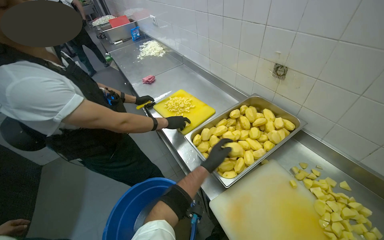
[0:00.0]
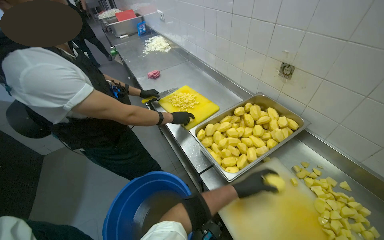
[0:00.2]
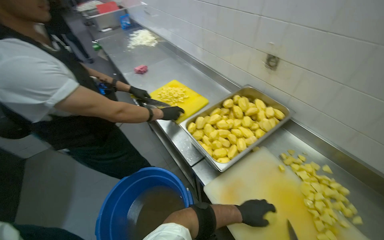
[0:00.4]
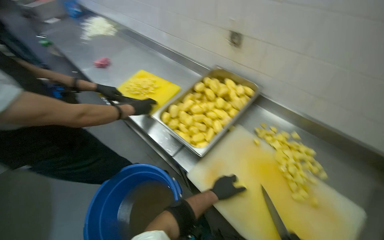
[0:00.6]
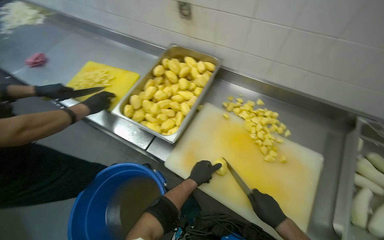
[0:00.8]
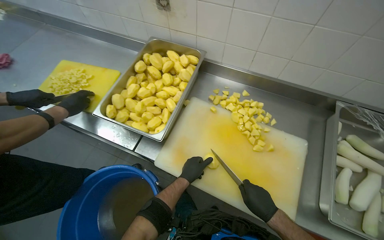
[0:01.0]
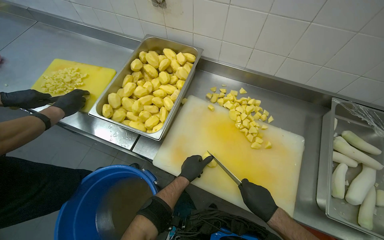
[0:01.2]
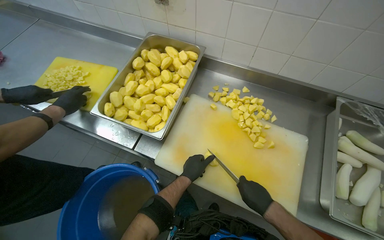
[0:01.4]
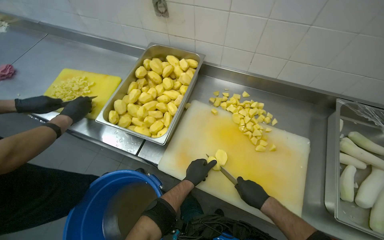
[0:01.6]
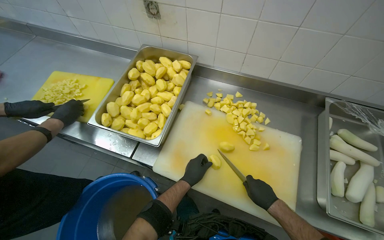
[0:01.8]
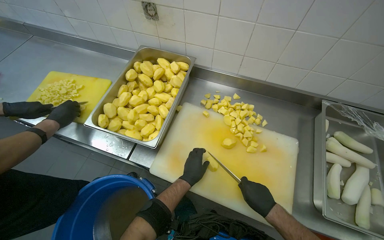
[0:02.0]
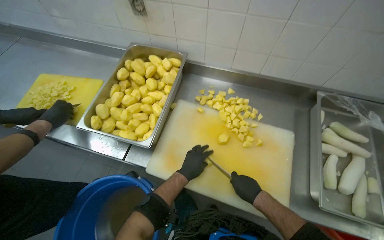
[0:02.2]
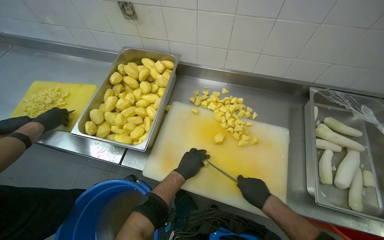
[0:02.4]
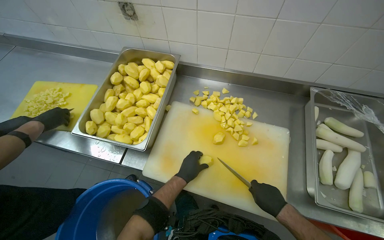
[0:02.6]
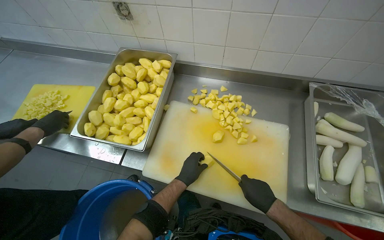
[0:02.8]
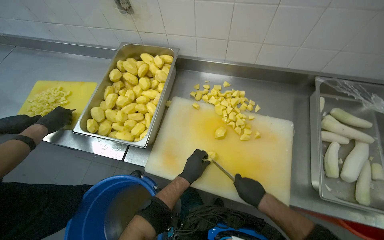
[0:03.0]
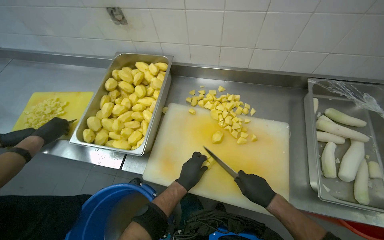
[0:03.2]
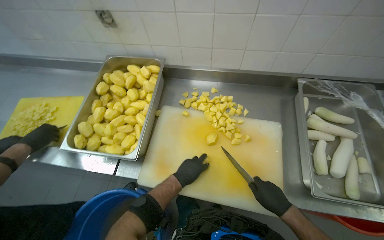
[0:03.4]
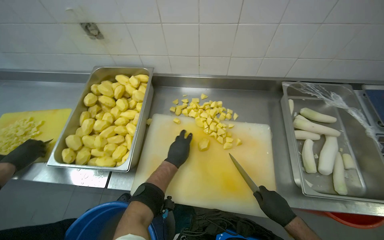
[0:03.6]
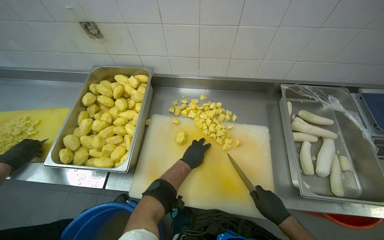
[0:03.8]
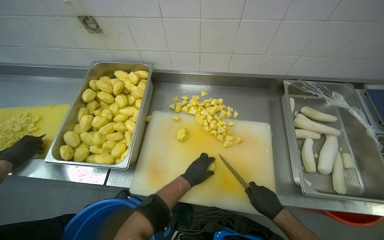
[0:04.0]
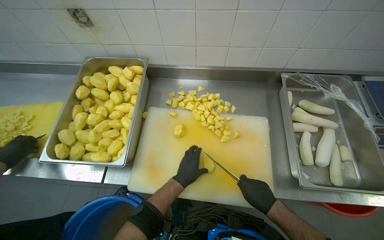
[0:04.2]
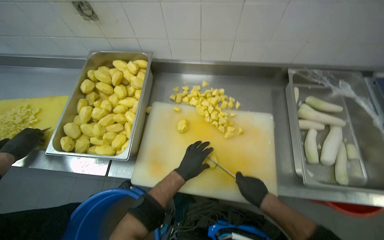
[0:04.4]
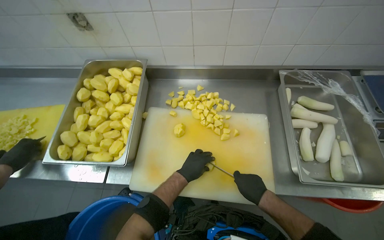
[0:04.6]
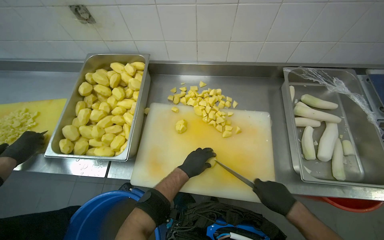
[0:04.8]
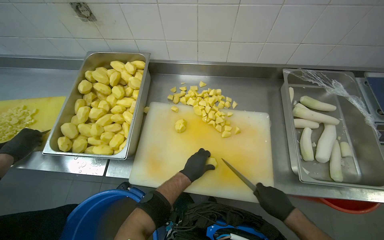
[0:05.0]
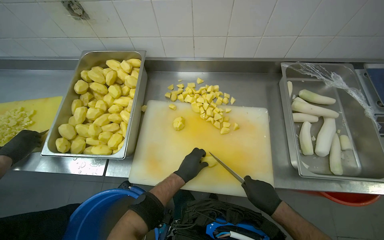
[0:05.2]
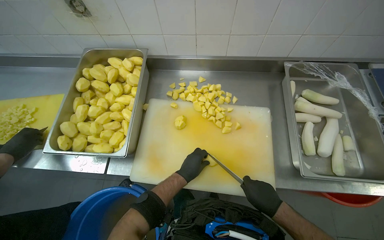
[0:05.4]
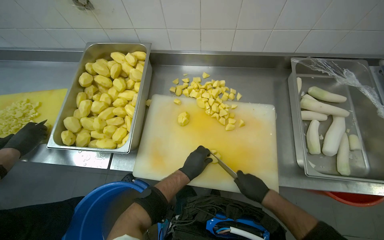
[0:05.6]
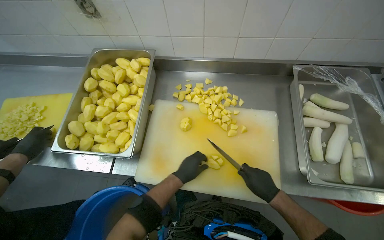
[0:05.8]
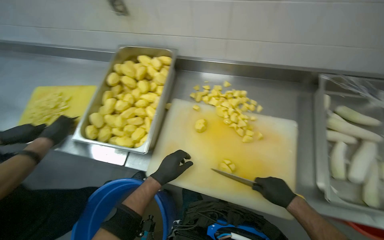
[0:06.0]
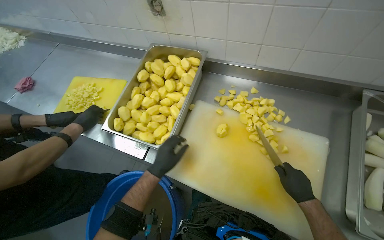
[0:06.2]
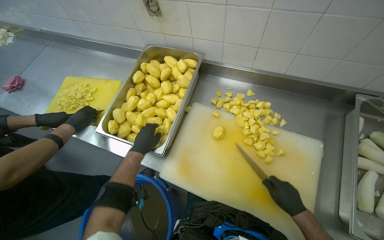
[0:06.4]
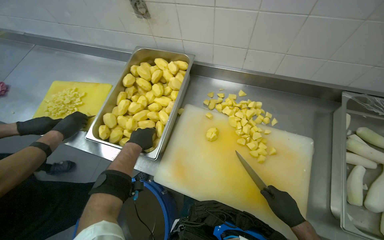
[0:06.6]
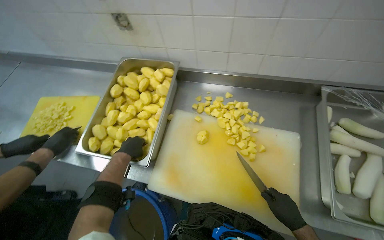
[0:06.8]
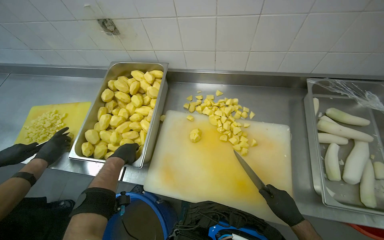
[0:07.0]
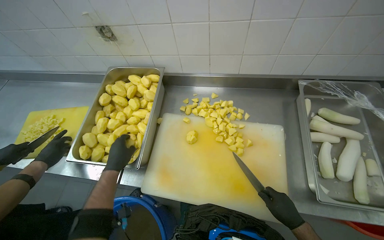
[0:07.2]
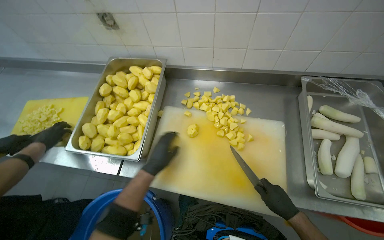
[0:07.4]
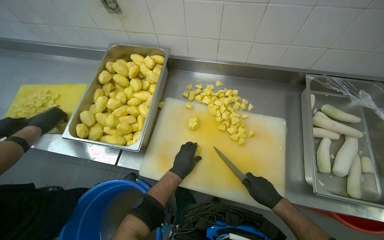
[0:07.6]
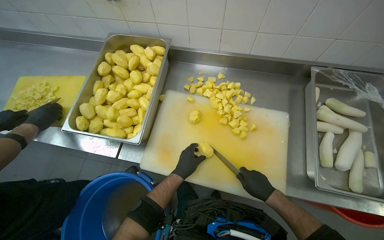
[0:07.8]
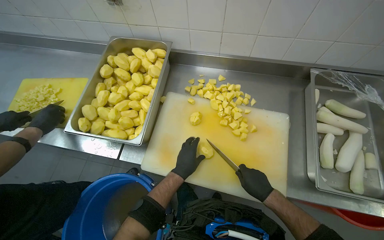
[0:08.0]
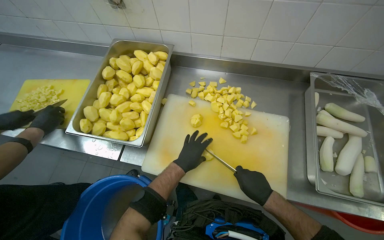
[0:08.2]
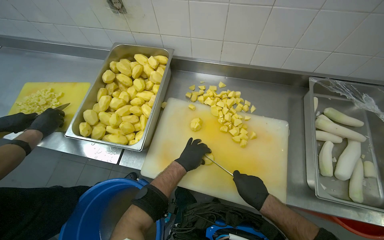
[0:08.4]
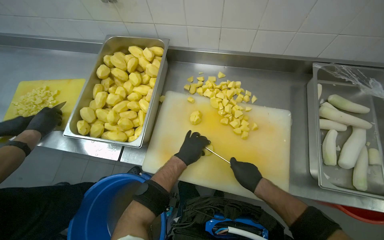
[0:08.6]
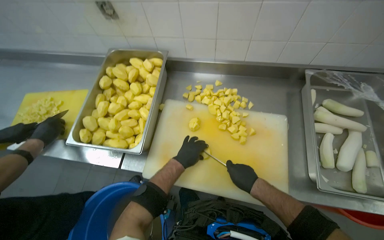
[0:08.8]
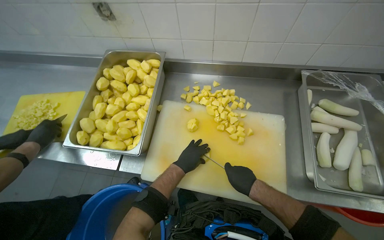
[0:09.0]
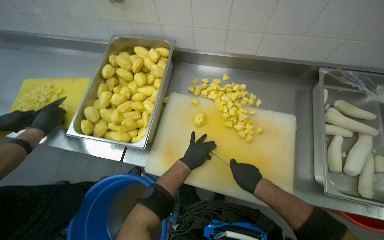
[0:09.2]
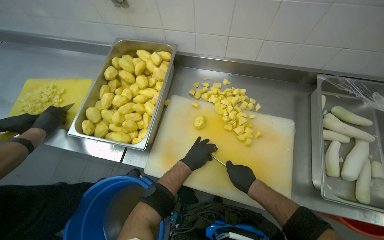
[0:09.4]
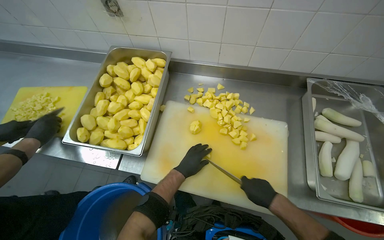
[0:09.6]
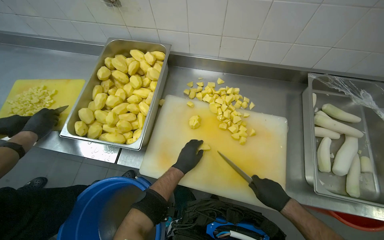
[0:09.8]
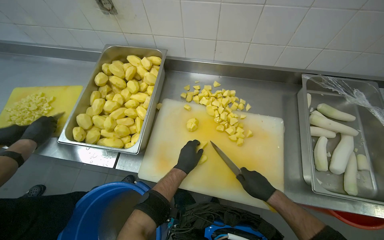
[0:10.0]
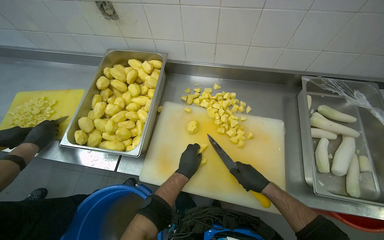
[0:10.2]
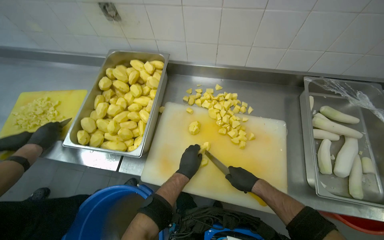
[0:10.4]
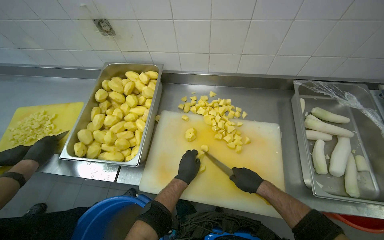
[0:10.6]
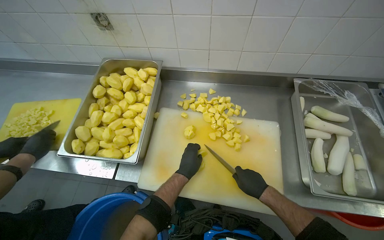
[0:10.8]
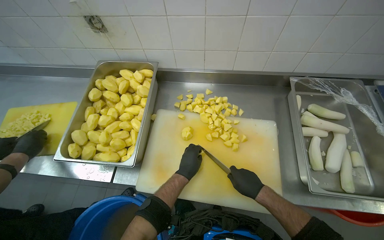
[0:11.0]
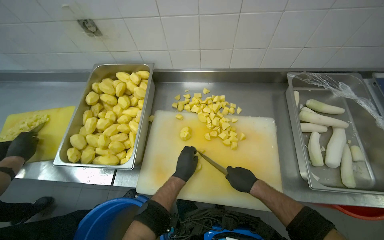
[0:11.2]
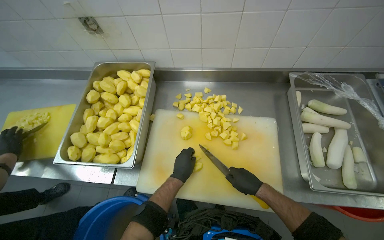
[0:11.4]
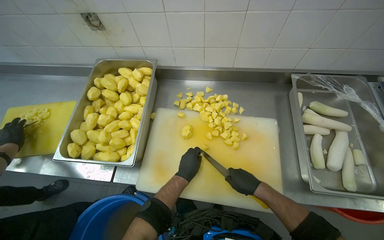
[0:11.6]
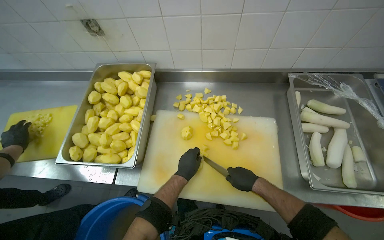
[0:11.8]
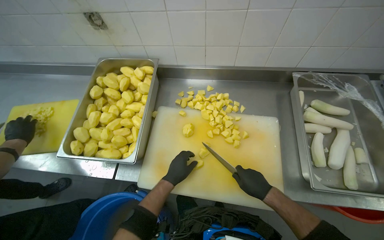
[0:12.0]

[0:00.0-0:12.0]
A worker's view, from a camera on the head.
Job: preparing food.
The whole recording: Cutting potatoes into pieces. The worker dices peeled potatoes into smaller pieces on a cutting board.
0:00.0 to 0:01.6: The head rotates approximately 35 degrees to the right. The view tips downward by about 15 degrees.
0:04.4 to 0:06.0: The left hand moves to the left, some 10 cm.
0:06.0 to 0:07.6: The left hand goes to the left and returns, about 10 cm each way.
0:07.6 to 0:09.0: The right hand is displaced to the left by roughly 10 cm.
0:10.4 to 0:12.0: The hands work in one place, with small movements.

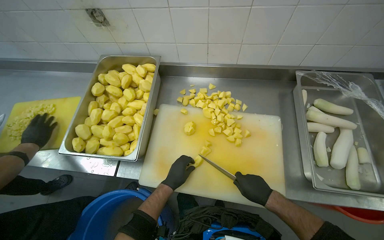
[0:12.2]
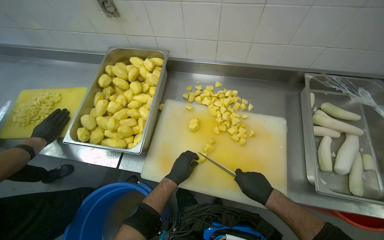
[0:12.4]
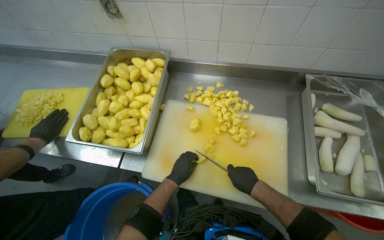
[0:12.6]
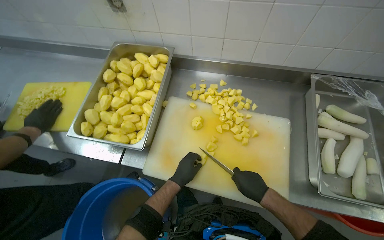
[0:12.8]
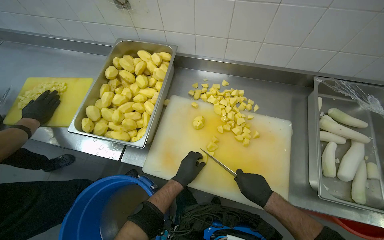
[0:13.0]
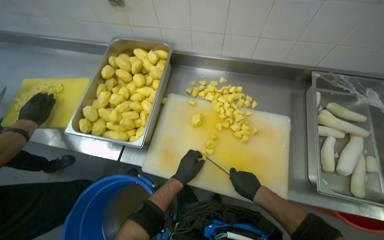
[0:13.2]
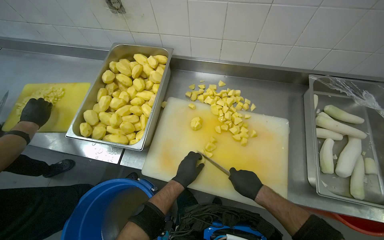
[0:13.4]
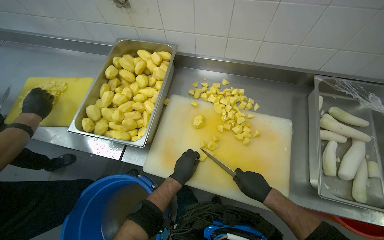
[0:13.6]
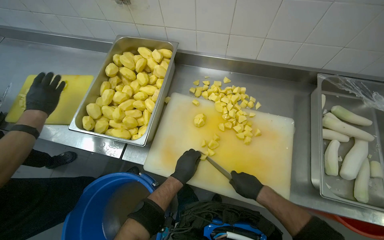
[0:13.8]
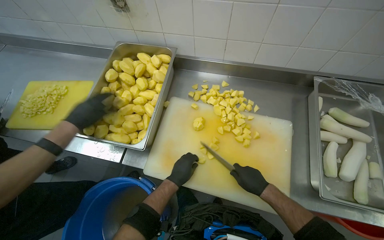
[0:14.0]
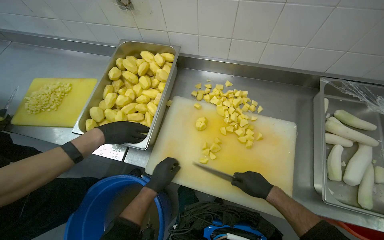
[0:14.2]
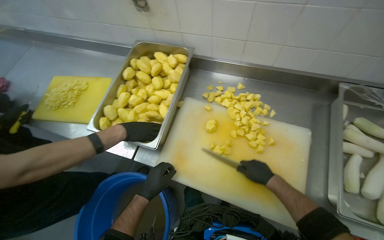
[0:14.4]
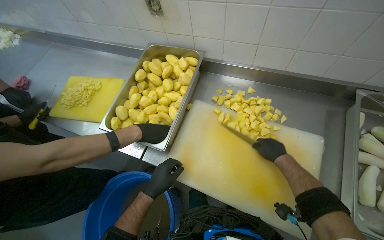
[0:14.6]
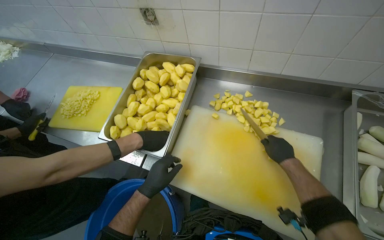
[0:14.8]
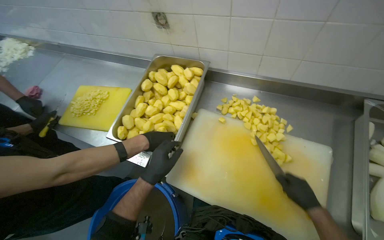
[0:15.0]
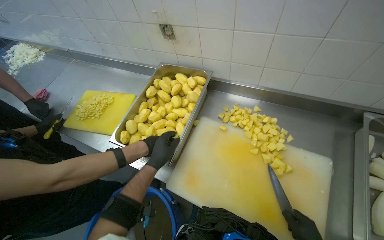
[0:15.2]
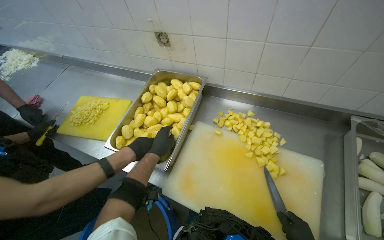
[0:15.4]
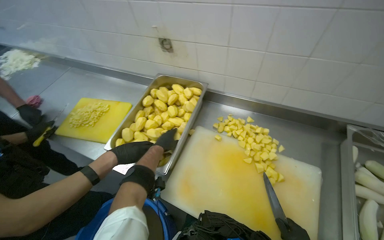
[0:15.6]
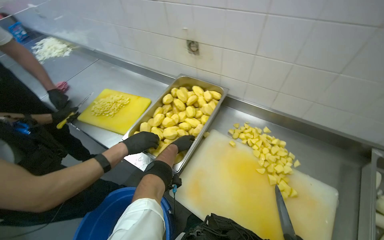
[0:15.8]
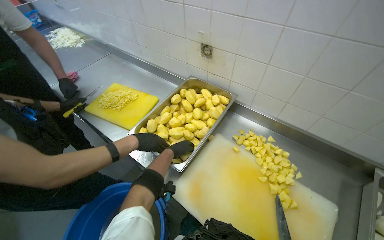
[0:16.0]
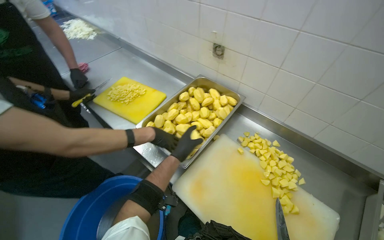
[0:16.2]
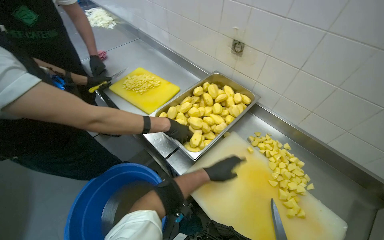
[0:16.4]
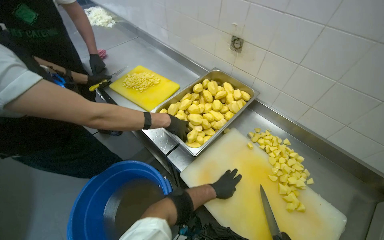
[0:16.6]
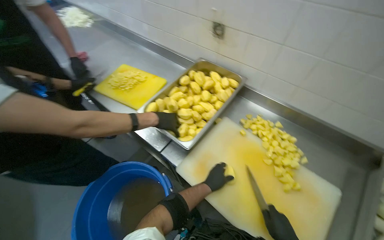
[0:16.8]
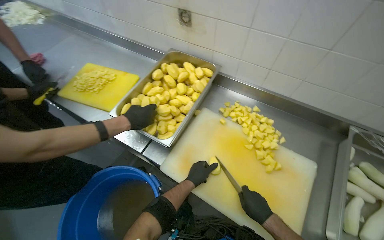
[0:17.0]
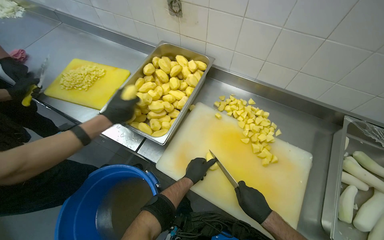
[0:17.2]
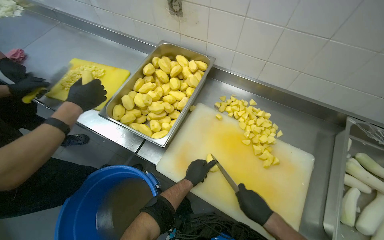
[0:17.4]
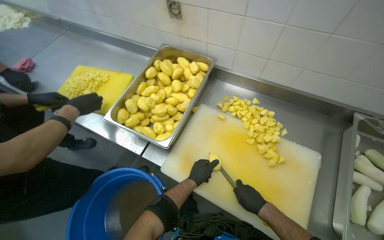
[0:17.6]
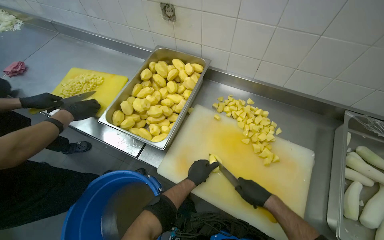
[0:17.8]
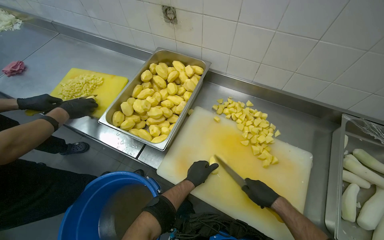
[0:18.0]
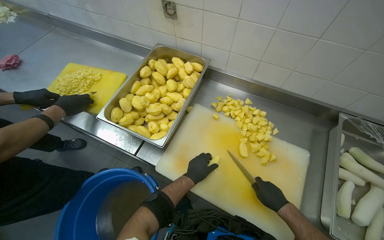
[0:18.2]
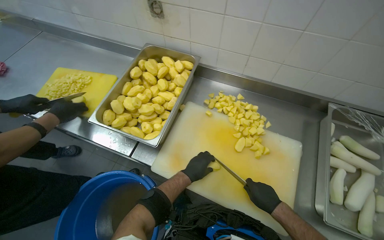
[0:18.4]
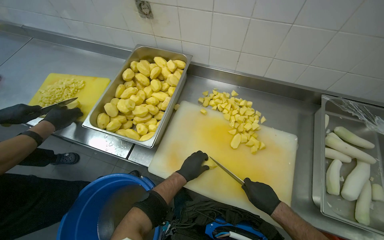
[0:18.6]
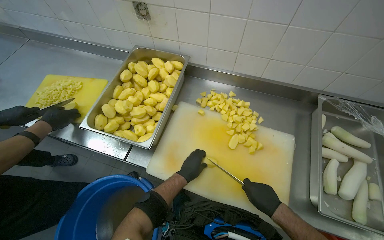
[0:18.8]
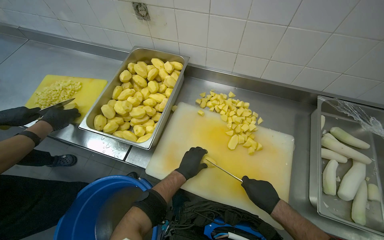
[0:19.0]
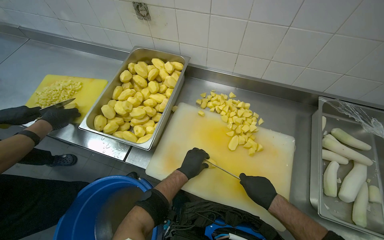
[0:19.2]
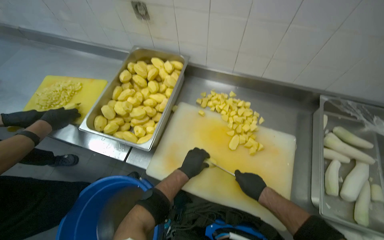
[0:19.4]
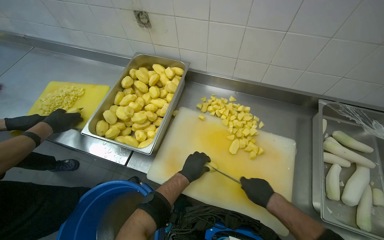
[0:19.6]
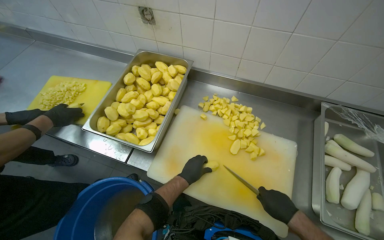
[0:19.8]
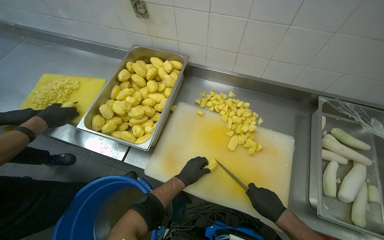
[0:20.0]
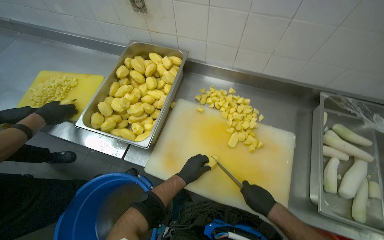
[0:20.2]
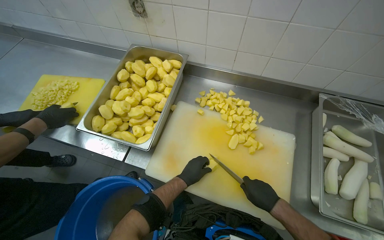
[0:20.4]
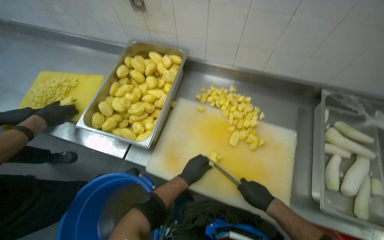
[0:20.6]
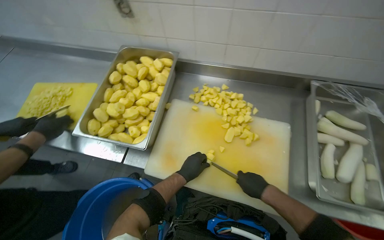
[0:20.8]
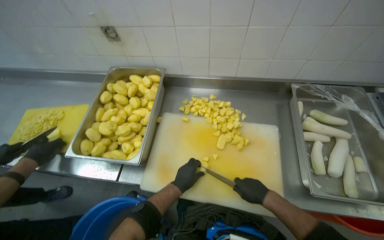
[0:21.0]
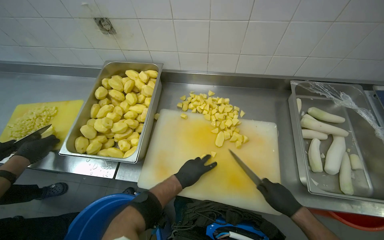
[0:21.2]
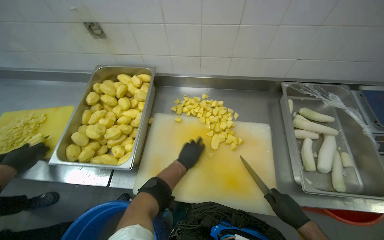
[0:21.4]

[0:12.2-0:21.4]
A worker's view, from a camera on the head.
Job: preparing food.
The whole recording: Cutting potatoes into pieces. The worker dices peeled potatoes into smaller pieces on a cutting board.
0:12.2 to 0:13.8: The hands stay close to where they were, moving slightly.
0:13.8 to 0:15.2: The left hand moves to the left and up the picture, roughly 20 cm.
0:15.2 to 0:16.8: The left hand is displaced down the picture and to the right by about 20 cm.
0:18.4 to 0:19.8: The hands make small movements and keep their place.
